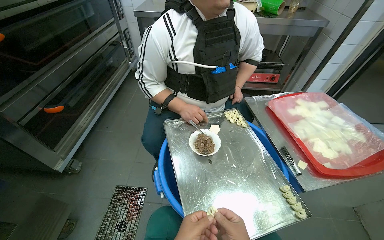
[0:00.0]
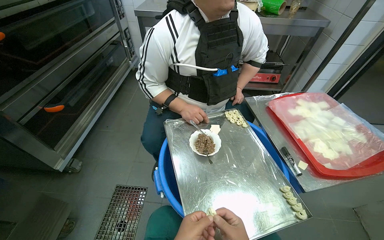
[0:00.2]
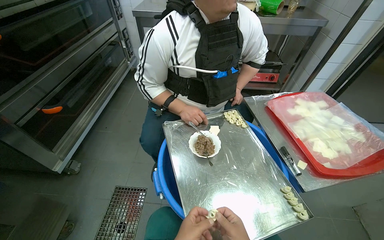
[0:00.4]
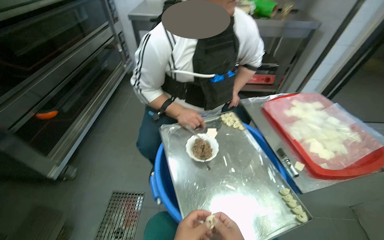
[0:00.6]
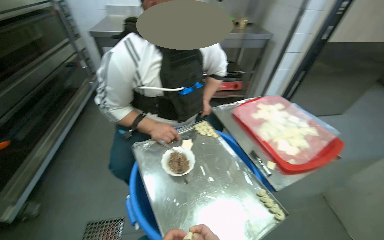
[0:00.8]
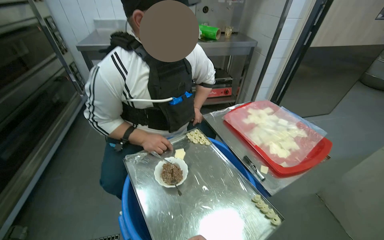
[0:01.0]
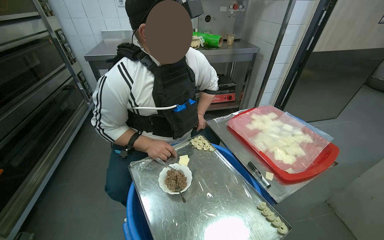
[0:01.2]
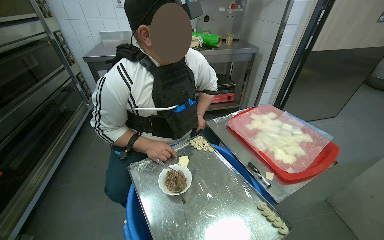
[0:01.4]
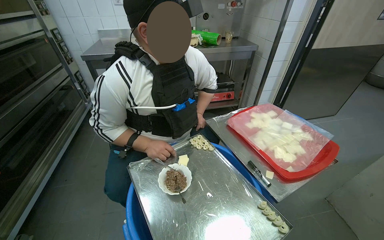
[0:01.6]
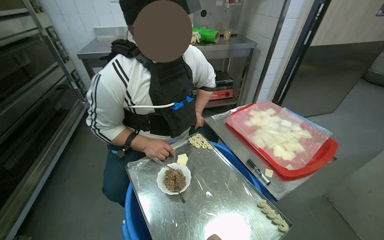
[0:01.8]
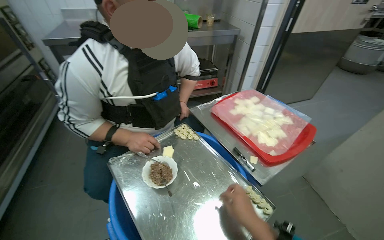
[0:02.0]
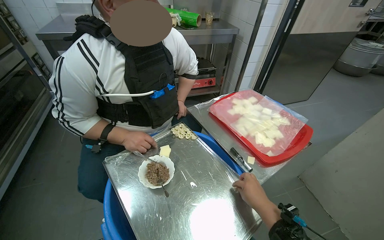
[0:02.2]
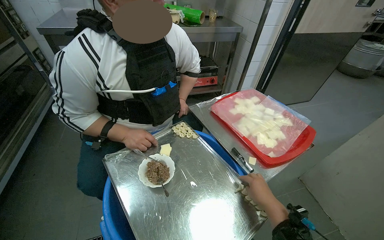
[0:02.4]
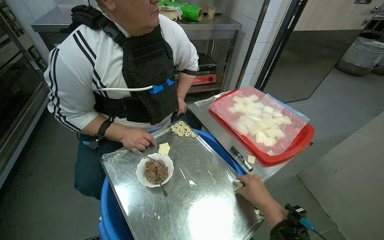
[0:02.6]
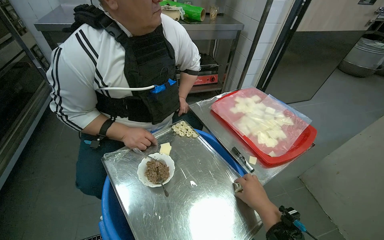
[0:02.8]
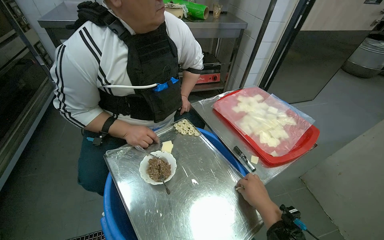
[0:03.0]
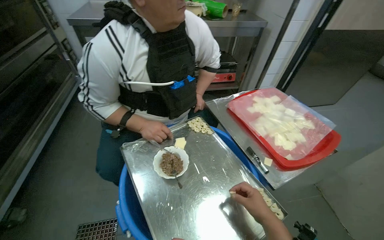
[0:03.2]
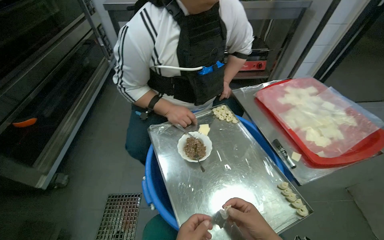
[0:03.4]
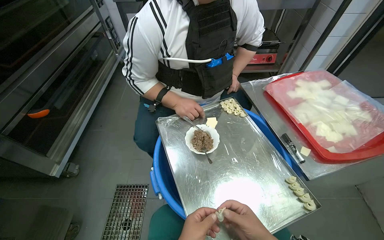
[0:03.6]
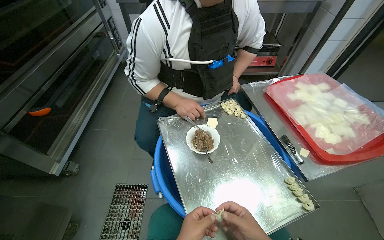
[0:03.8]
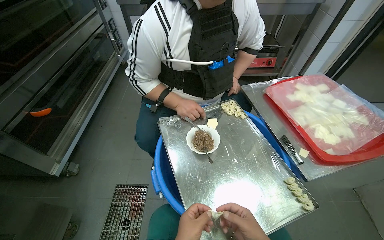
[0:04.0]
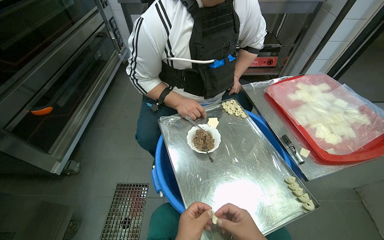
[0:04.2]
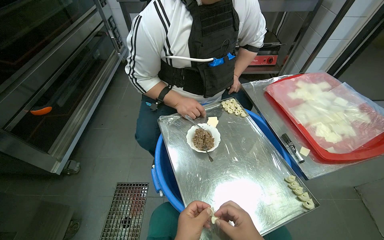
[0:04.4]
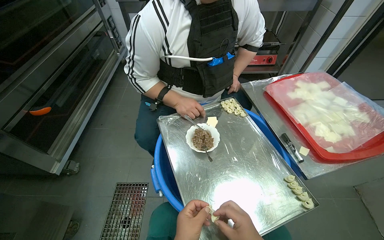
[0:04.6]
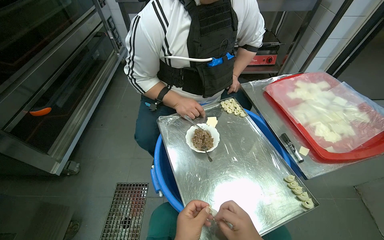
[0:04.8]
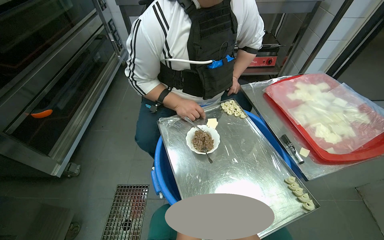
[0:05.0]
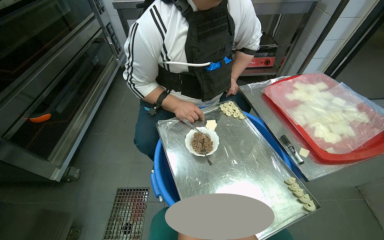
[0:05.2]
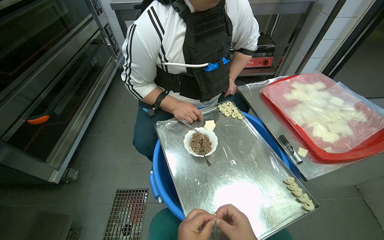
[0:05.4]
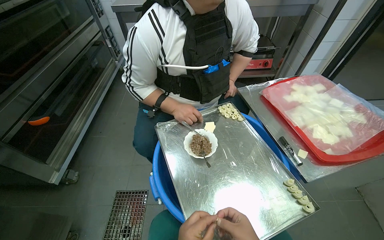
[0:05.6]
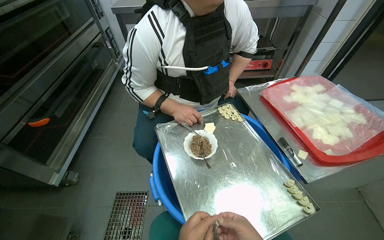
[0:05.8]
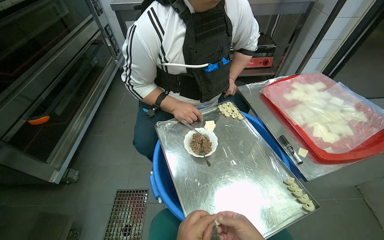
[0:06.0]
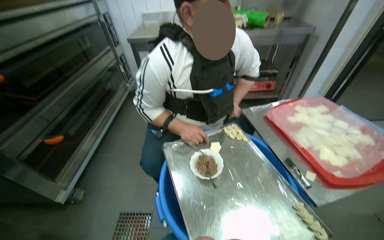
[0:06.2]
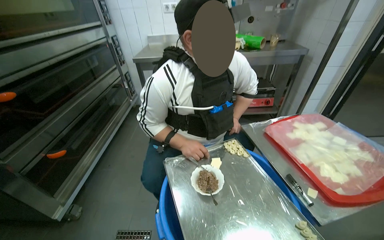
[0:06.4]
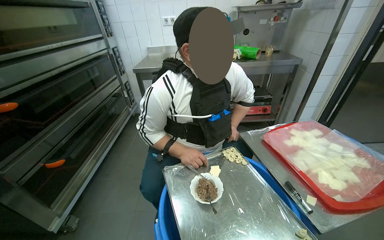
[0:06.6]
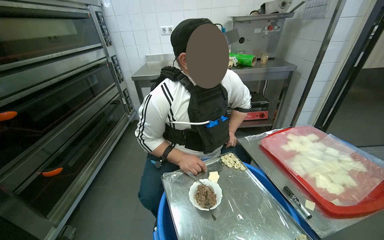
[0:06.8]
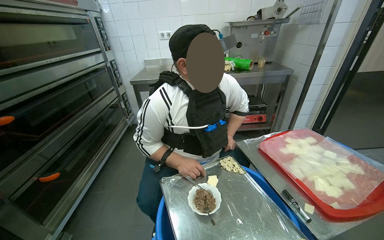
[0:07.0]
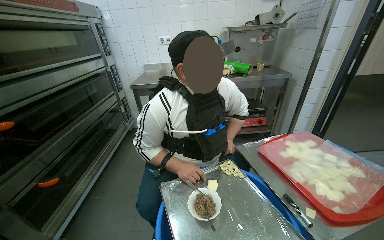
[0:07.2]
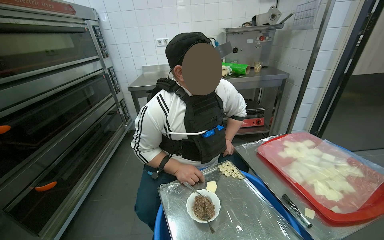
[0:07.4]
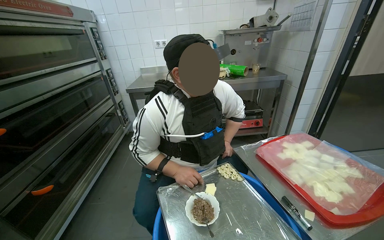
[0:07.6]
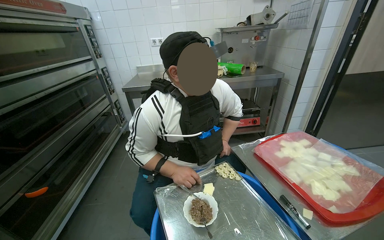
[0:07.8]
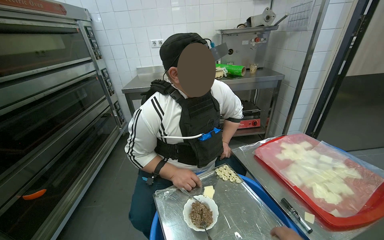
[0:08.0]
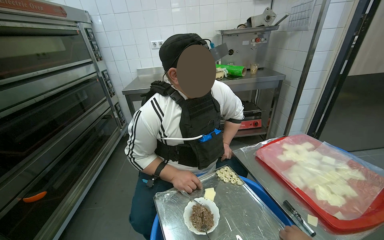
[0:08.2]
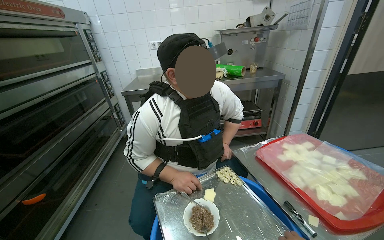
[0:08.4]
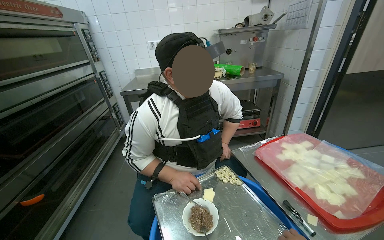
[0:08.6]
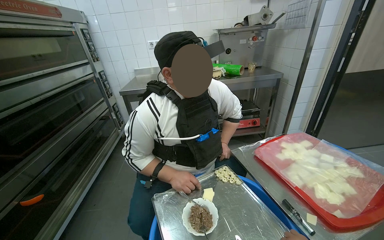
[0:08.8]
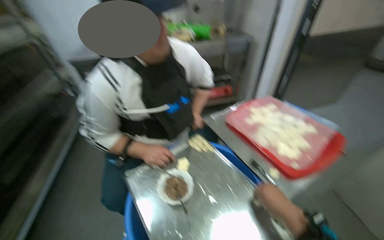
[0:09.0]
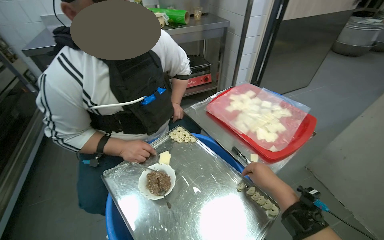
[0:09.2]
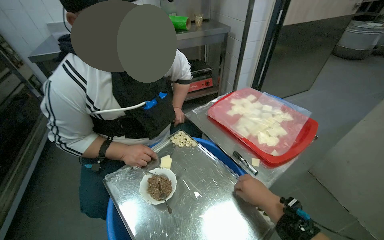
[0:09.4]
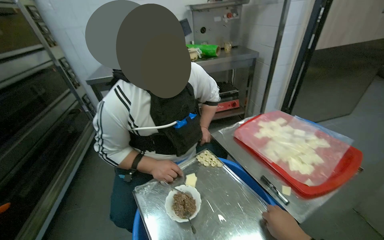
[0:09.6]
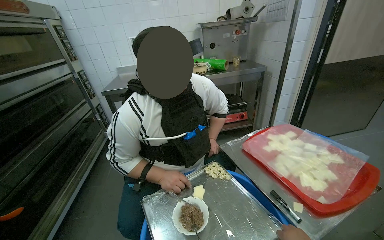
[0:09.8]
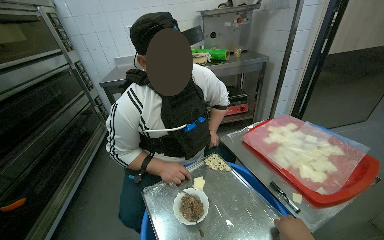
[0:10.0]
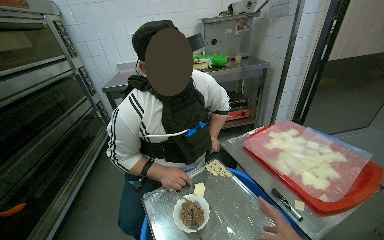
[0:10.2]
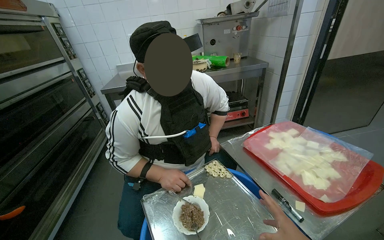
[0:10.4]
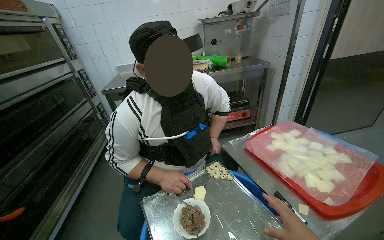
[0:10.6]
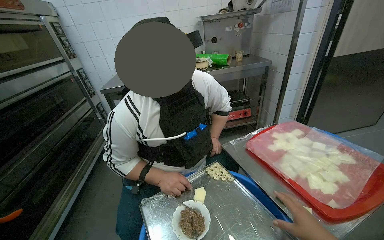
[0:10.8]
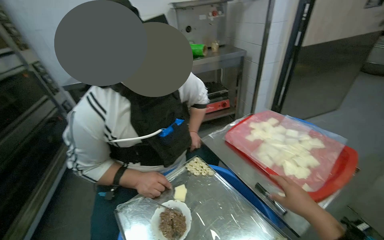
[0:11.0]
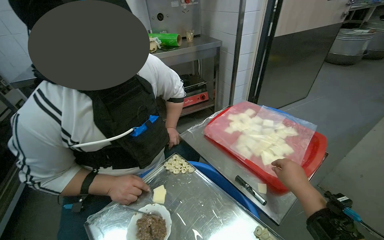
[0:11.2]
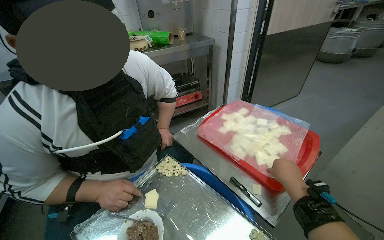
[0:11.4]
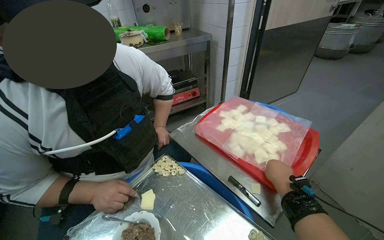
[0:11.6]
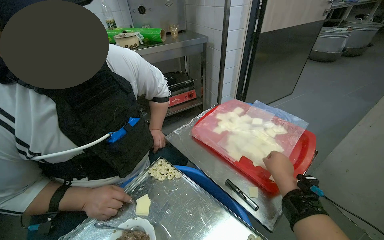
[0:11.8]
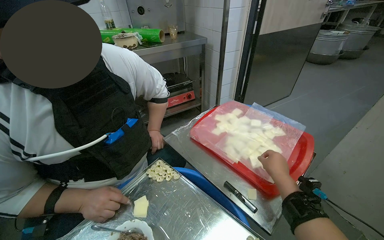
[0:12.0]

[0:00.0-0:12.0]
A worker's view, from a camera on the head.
Job: preparing food.
The whole recording: Preparing dumplings with filling. The worker continues to prepare dumplings by adding filling to dough pieces and shaping them.
0:06.0 to 0:07.6: The camera pitches upward, by some 20 degrees.
0:10.4 to 0:12.0: The camera sweeps to the right, by about 15 degrees.

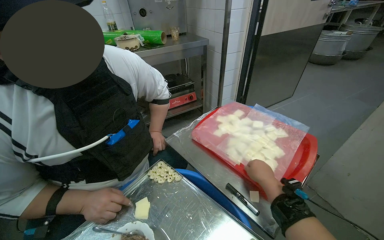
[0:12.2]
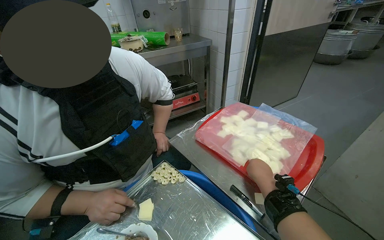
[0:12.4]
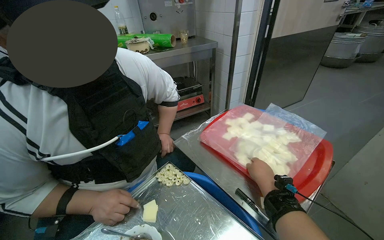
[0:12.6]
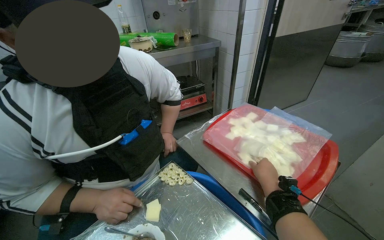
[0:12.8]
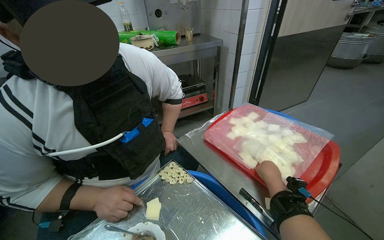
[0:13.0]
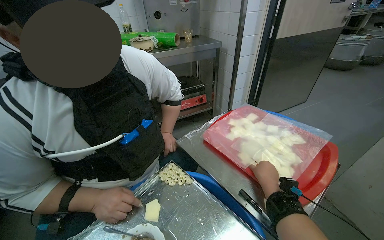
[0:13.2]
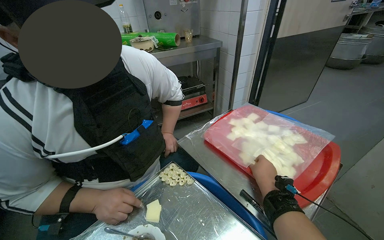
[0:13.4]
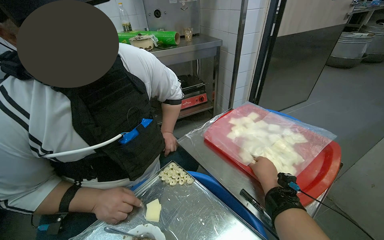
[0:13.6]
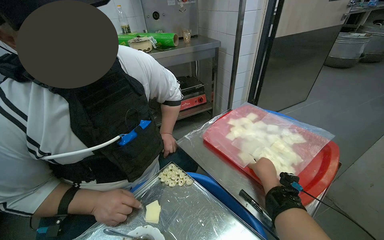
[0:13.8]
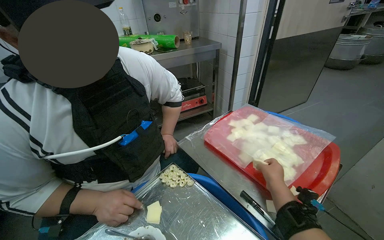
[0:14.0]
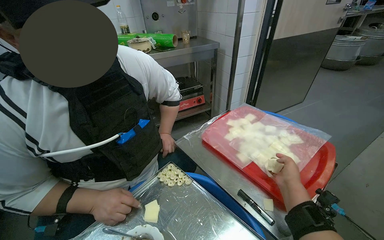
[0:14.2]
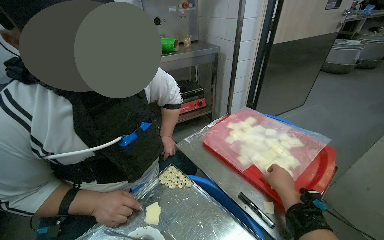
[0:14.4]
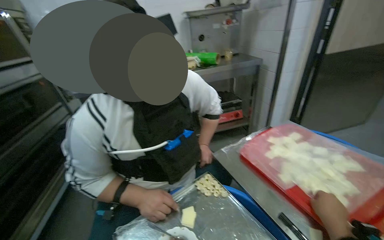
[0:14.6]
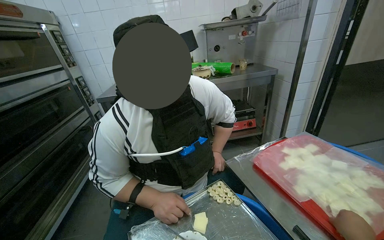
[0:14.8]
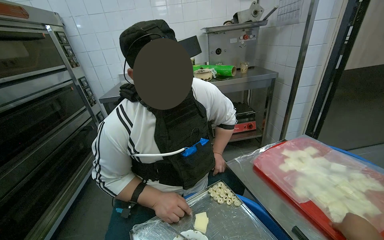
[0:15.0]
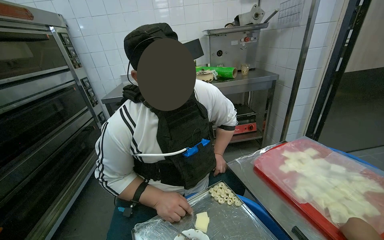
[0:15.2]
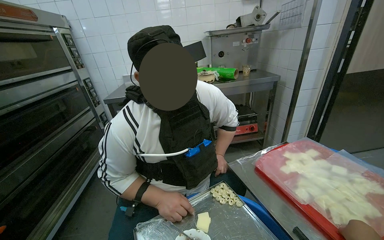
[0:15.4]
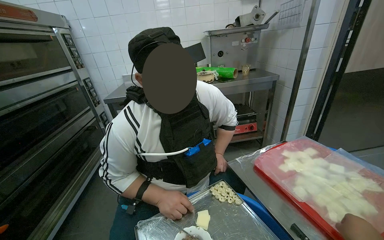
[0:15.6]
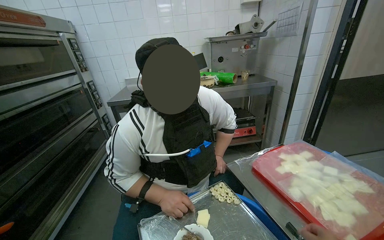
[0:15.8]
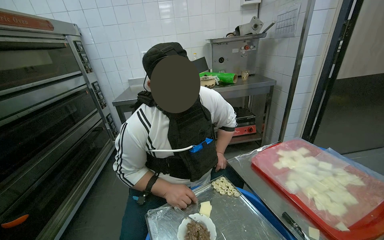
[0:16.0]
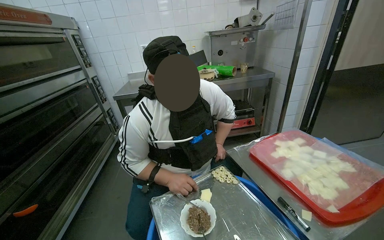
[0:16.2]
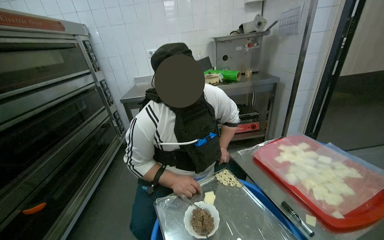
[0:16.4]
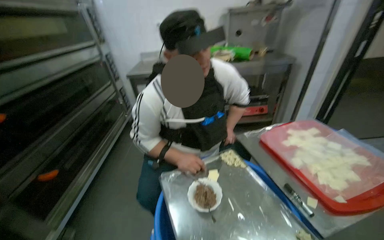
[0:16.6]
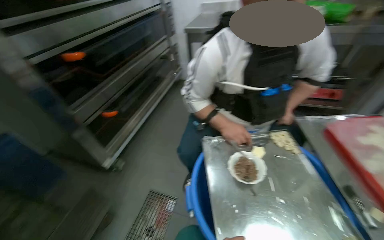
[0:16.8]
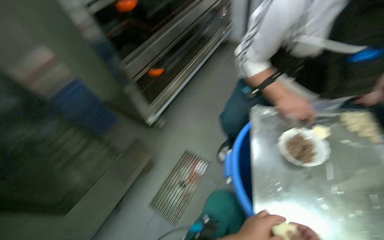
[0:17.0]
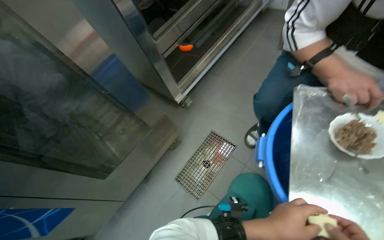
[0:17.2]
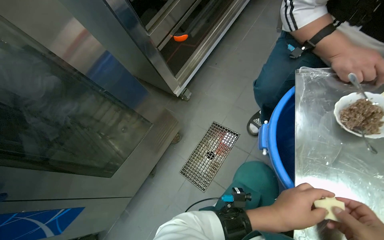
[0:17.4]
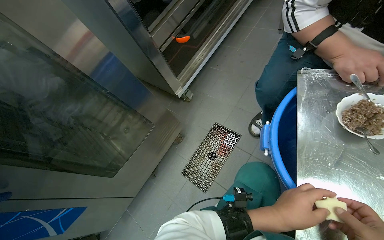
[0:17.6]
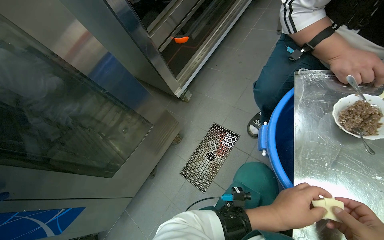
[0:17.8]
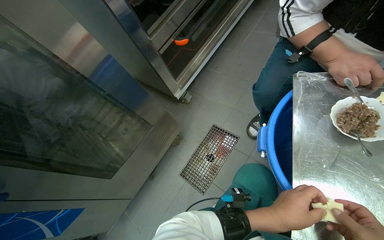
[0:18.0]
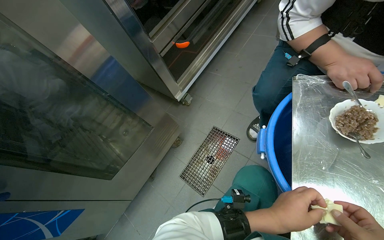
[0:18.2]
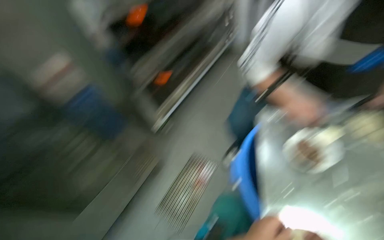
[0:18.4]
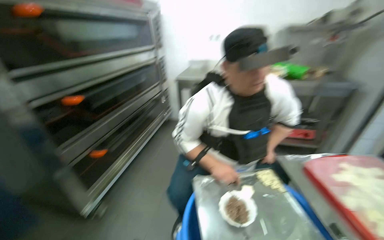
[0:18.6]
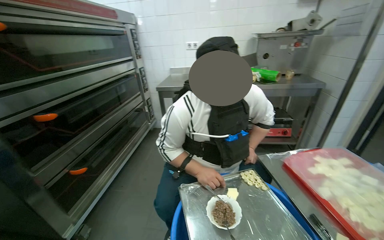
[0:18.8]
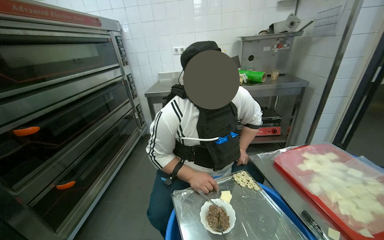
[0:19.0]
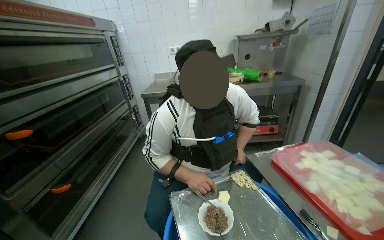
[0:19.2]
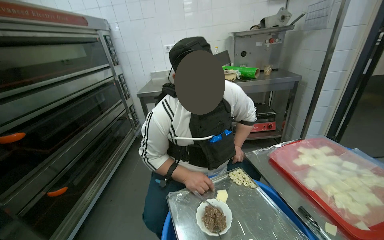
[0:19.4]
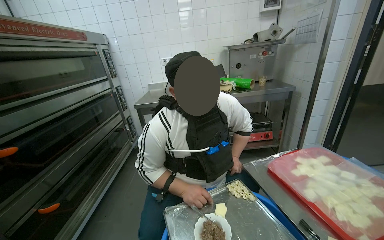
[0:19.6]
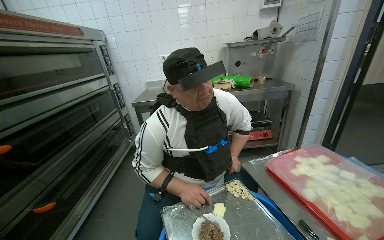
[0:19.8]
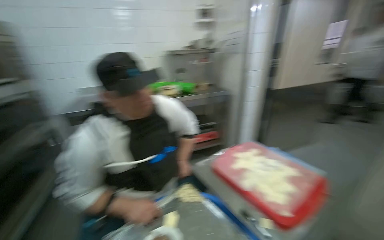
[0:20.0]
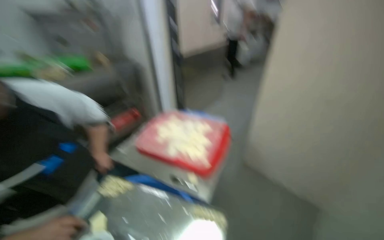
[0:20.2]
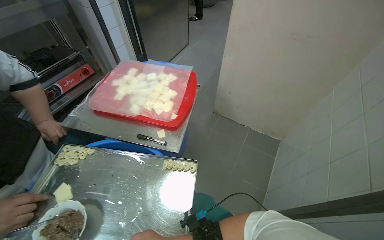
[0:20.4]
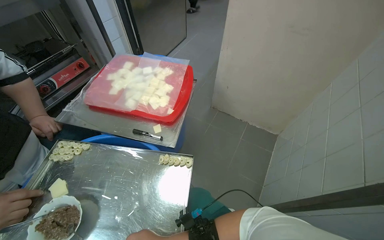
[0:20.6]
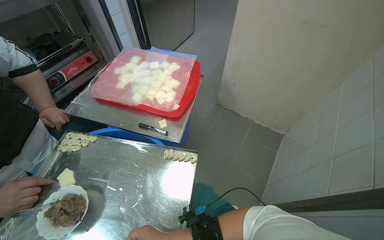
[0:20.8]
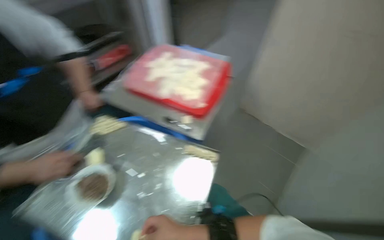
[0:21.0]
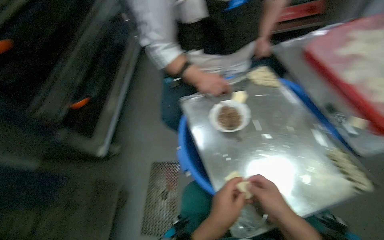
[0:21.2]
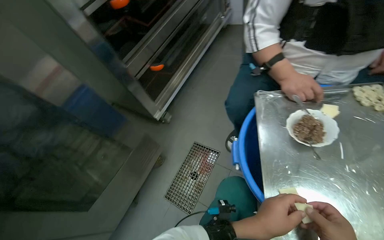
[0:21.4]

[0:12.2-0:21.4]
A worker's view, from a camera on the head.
Job: preparing food.
The whole recording: Preparing dumplings with filling. The worker continues to prepare dumplings by adding filling to dough pieces and shaping them.
0:13.8 to 0:15.2: The view swings some 15 degrees to the left.
0:15.2 to 0:16.8: The head rotates approximately 25 degrees to the left. The view tilts some 20 degrees downward.
0:16.8 to 0:18.4: The camera is aimed roughly 15 degrees further to the left.
0:18.4 to 0:19.8: The wearer looks about 35 degrees further to the right. The view tips upward by about 35 degrees.
0:19.8 to 0:21.4: The wearer looks approximately 30 degrees further downward. The scene turns approximately 30 degrees clockwise in the picture.
